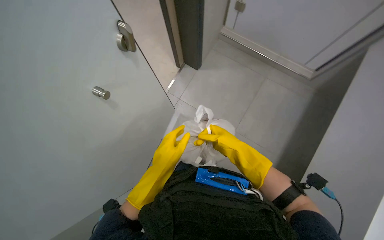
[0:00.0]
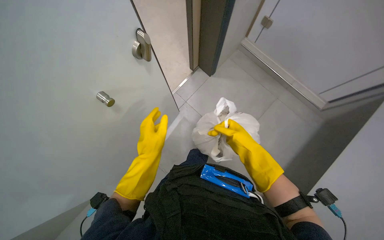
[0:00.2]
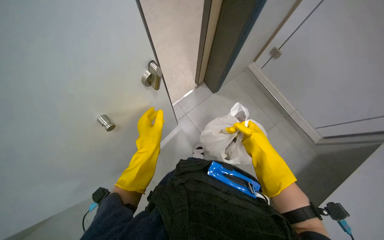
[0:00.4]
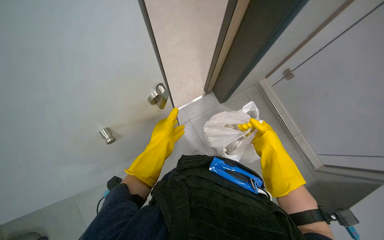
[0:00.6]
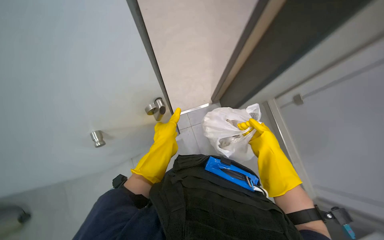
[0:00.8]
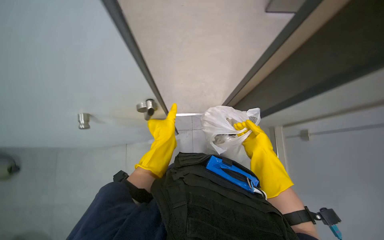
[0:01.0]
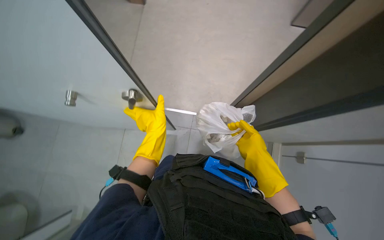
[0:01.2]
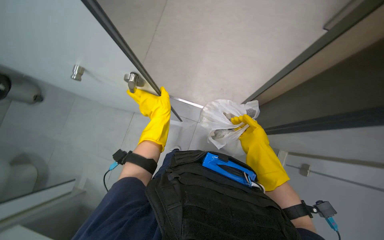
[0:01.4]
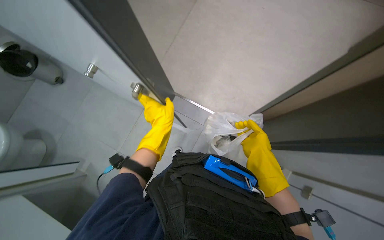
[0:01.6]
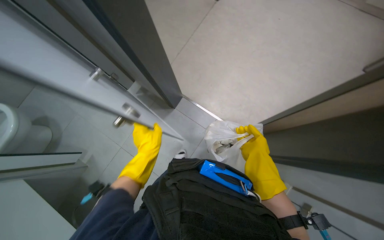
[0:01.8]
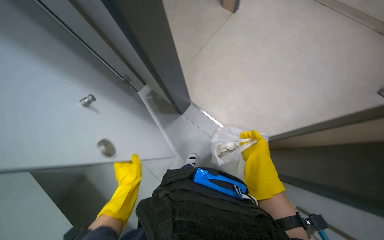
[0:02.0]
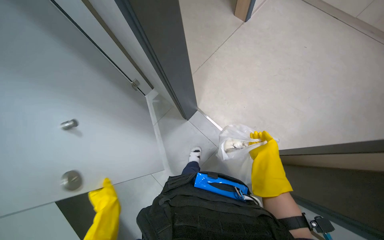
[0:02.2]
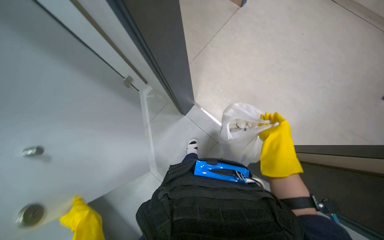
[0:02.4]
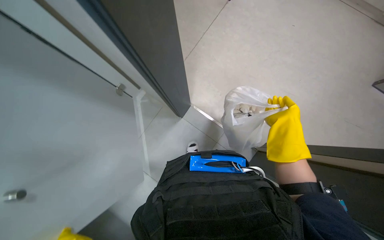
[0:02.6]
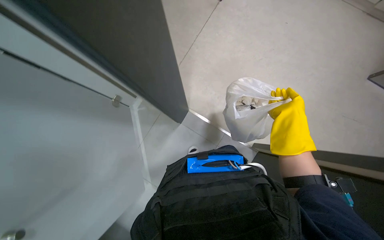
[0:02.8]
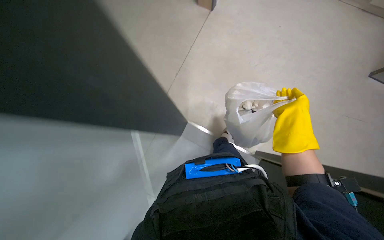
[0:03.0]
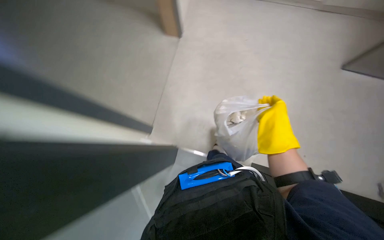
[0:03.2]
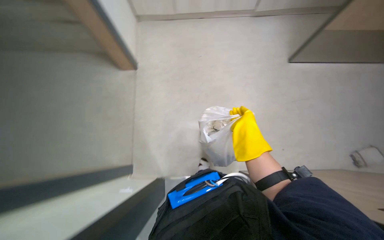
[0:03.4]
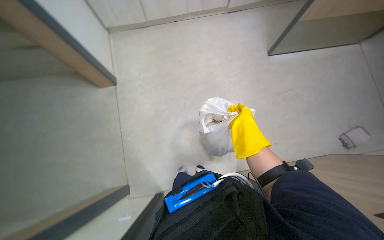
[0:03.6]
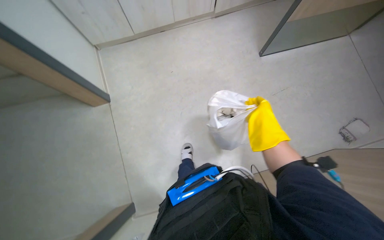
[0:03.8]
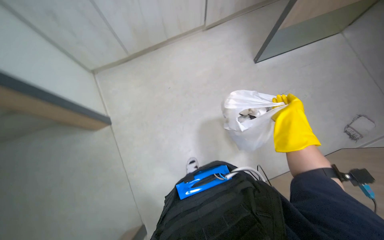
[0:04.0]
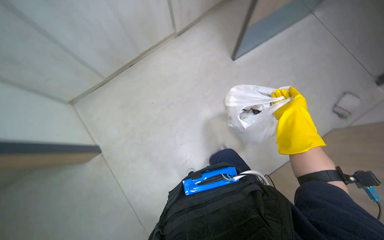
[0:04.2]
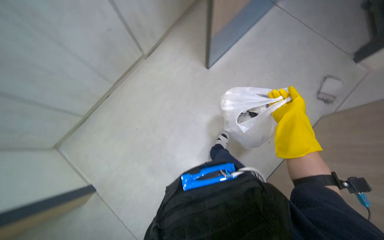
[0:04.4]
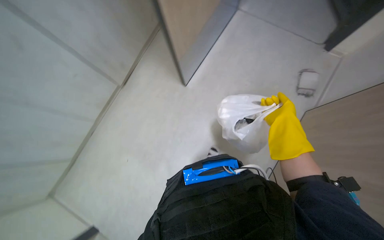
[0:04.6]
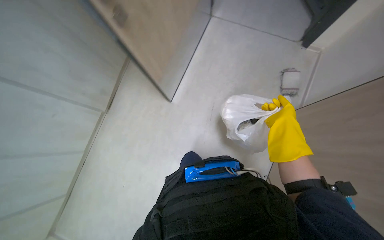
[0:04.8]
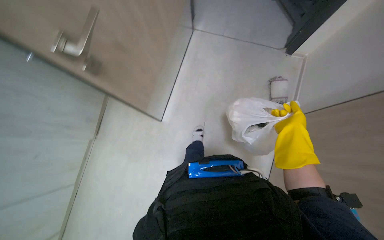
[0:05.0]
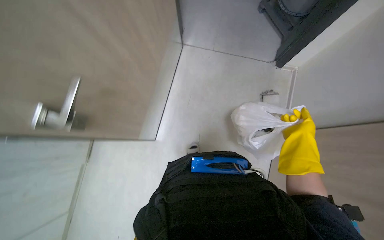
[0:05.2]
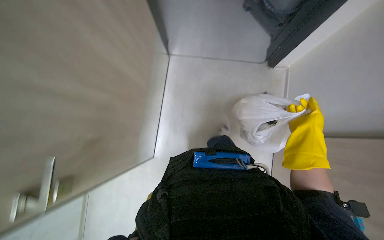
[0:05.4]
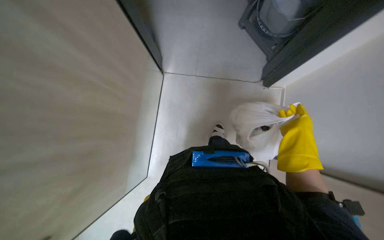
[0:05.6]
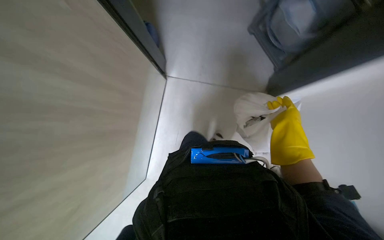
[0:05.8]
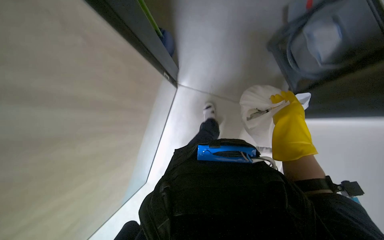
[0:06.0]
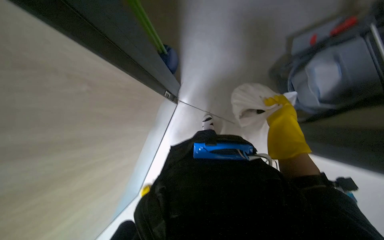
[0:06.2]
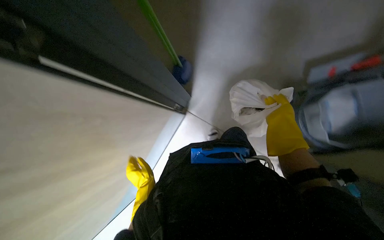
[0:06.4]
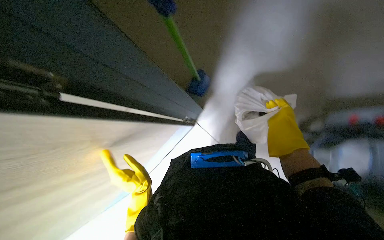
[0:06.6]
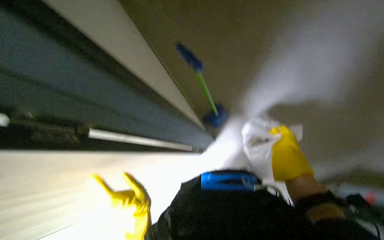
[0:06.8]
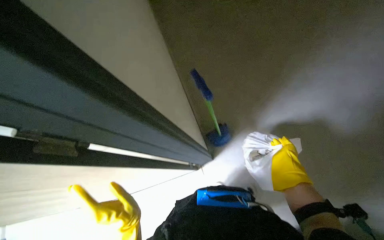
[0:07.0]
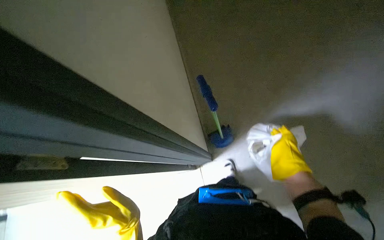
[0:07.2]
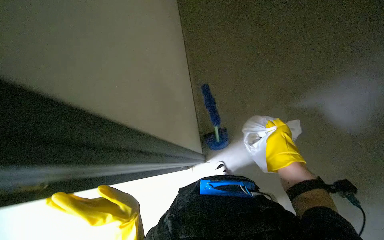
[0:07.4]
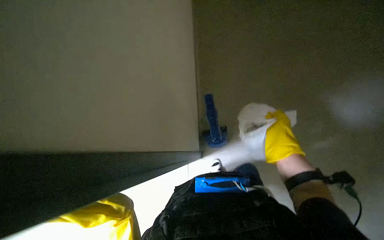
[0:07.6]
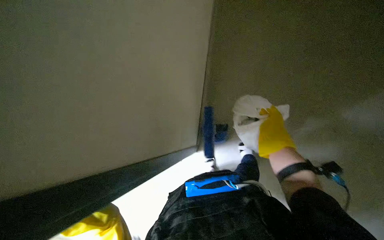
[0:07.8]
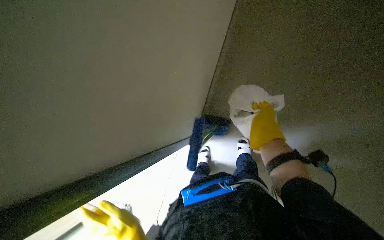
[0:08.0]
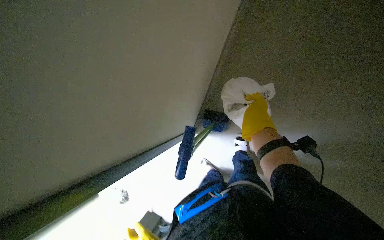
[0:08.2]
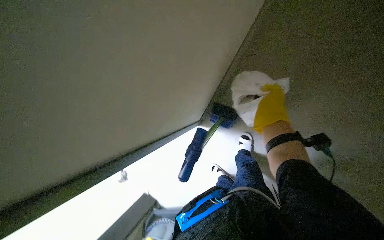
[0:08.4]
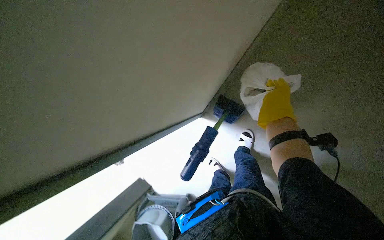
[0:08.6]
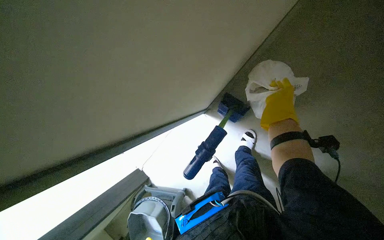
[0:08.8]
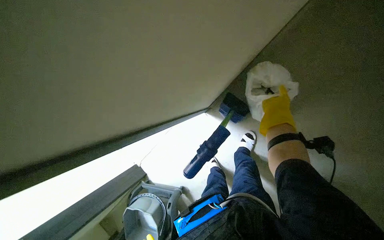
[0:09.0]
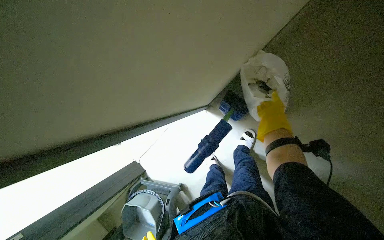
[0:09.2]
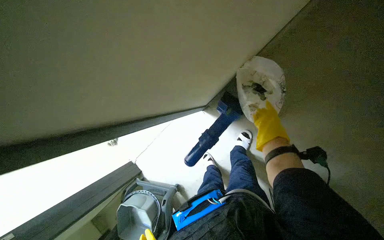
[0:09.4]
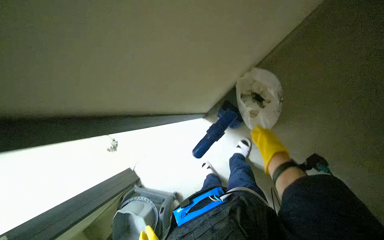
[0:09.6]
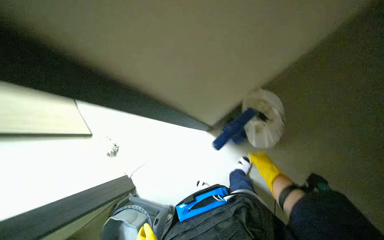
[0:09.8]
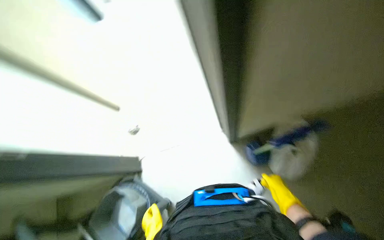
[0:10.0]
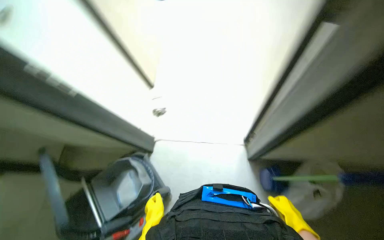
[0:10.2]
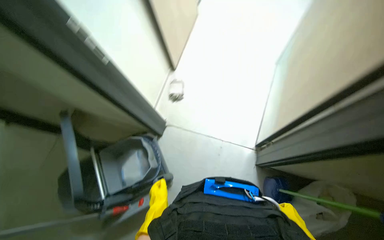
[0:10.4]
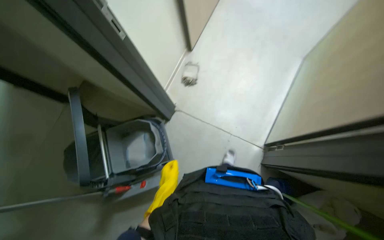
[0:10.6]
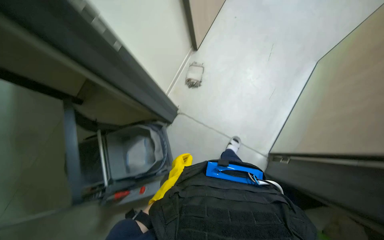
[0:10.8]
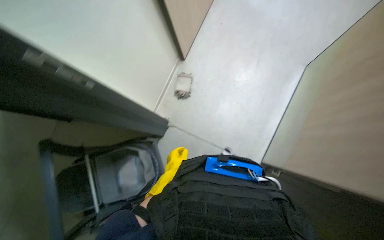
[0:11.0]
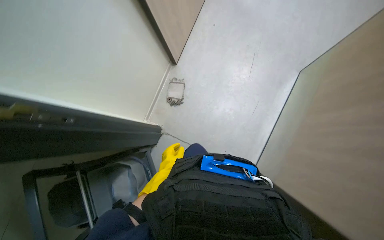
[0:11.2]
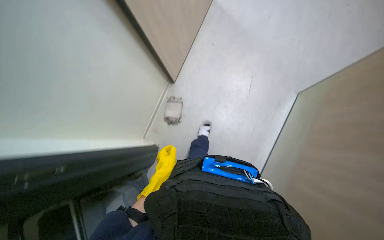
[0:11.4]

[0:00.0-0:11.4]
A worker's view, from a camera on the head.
Job: managing trash.
The whole recording: Changing trash bags in bins. The worker removes old trash bags from bins, replaces them with new ones, and disposes of the full bag.
0:00.0 to 0:01.4: Everything in view rotates roughly 75 degrees clockwise.
0:01.4 to 0:02.8: The right hand shifts roughly 20 cm up the picture and to the right.
0:02.8 to 0:04.2: The head rotates some 50 degrees to the right. The view tilts roughly 20 degrees upward.
0:04.2 to 0:05.6: The wearer moves some 80 cm. The head rotates roughly 40 degrees to the right.
0:05.6 to 0:07.2: The camera pitches upward, by some 20 degrees.
0:07.2 to 0:08.6: The wearer looks about 15 degrees further downward.
0:08.6 to 0:10.0: The scene rotates clockwise by about 30 degrees.
0:10.0 to 0:11.4: The camera pitches upward, by roughly 10 degrees. Everything in view rotates roughly 30 degrees clockwise.

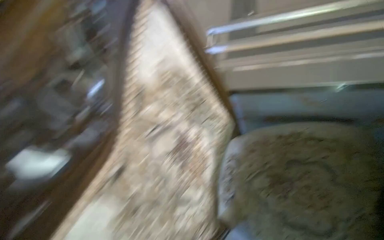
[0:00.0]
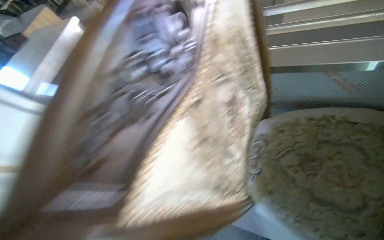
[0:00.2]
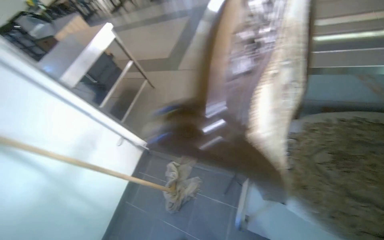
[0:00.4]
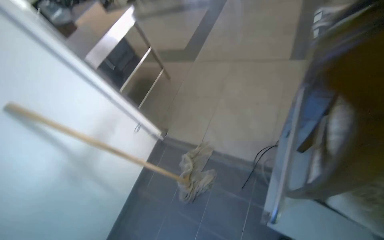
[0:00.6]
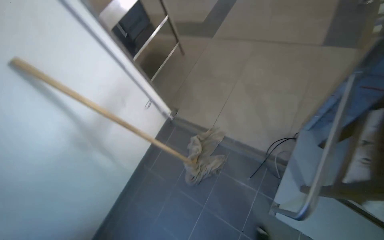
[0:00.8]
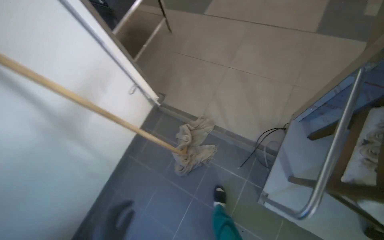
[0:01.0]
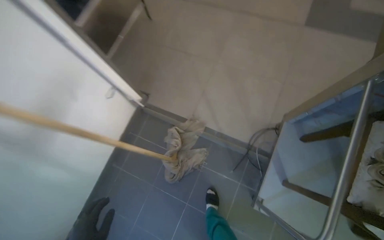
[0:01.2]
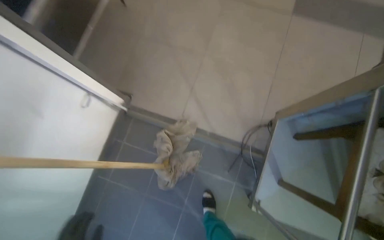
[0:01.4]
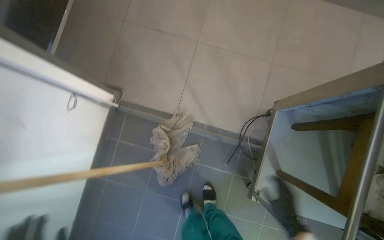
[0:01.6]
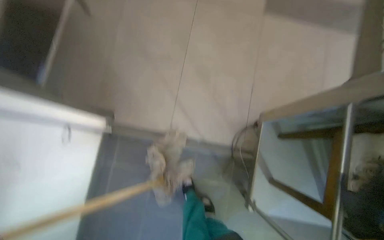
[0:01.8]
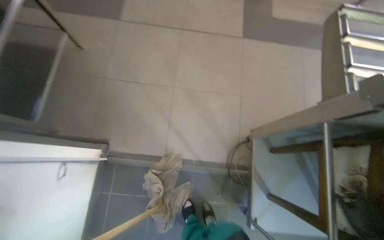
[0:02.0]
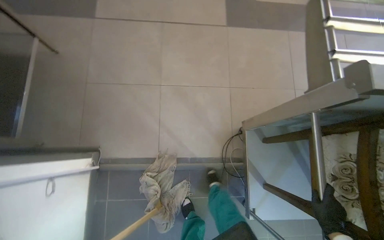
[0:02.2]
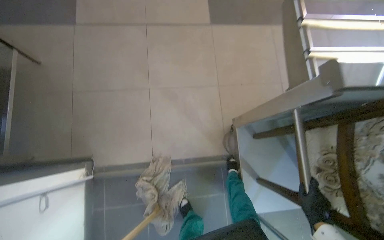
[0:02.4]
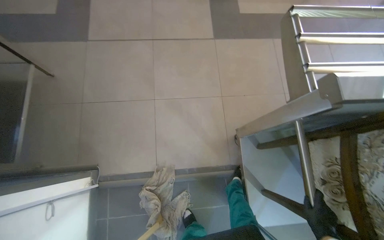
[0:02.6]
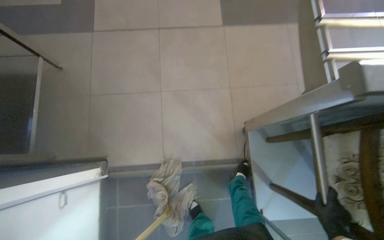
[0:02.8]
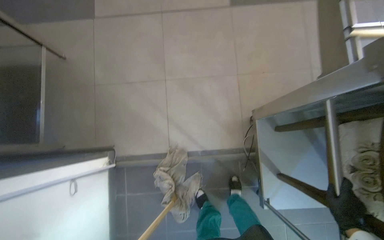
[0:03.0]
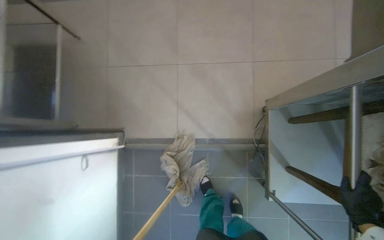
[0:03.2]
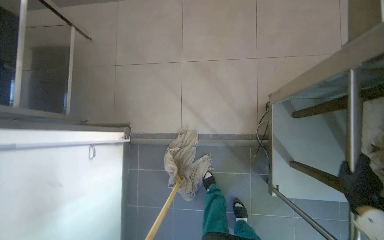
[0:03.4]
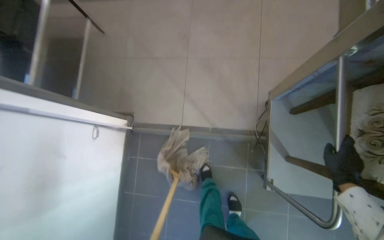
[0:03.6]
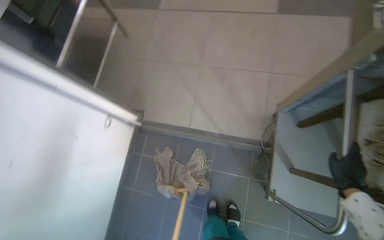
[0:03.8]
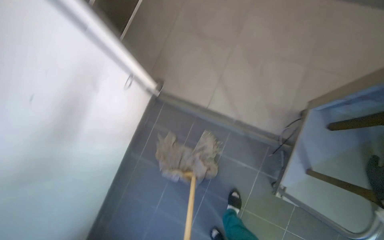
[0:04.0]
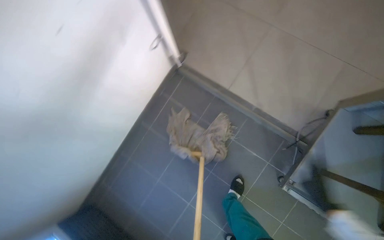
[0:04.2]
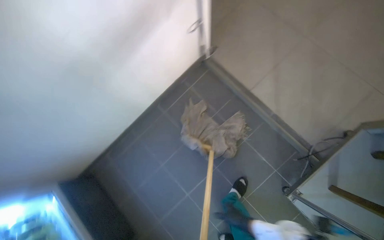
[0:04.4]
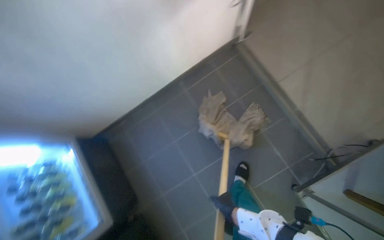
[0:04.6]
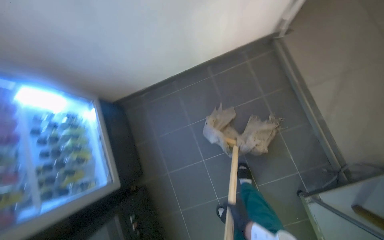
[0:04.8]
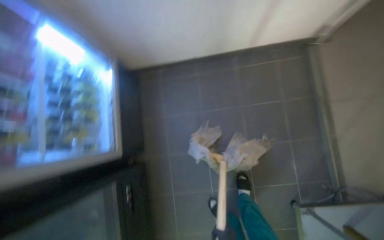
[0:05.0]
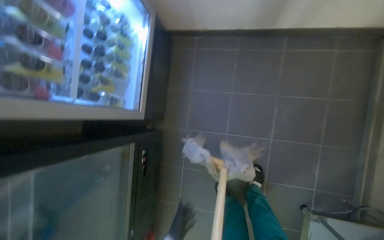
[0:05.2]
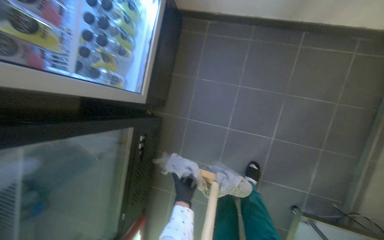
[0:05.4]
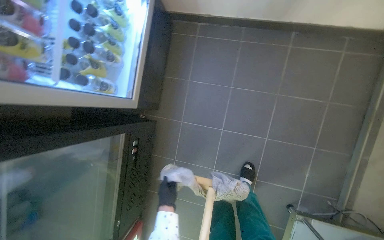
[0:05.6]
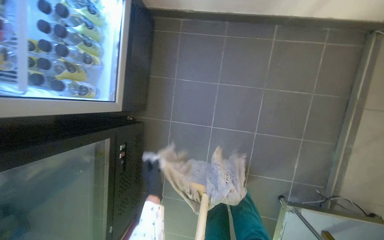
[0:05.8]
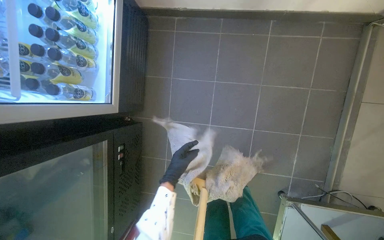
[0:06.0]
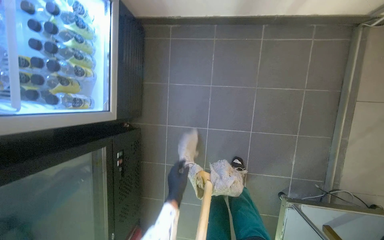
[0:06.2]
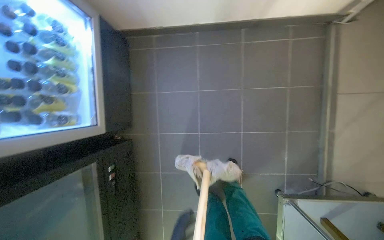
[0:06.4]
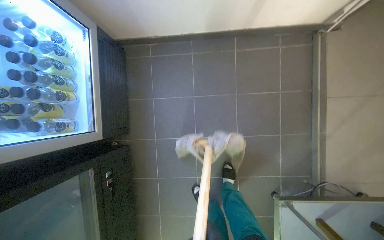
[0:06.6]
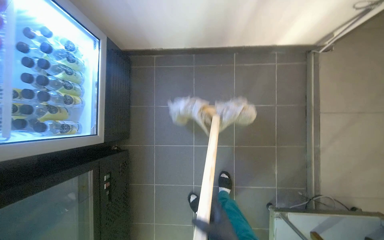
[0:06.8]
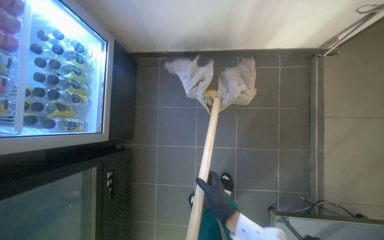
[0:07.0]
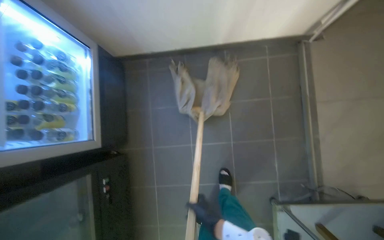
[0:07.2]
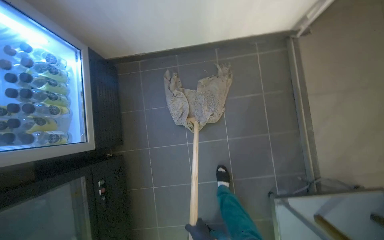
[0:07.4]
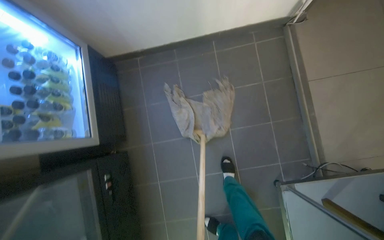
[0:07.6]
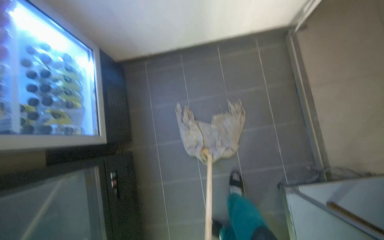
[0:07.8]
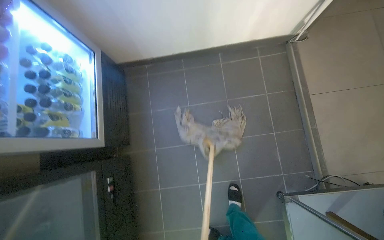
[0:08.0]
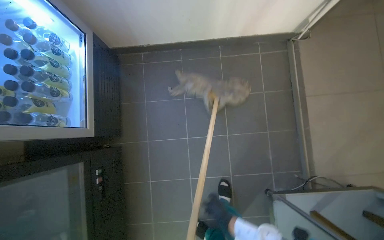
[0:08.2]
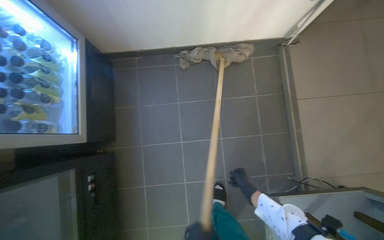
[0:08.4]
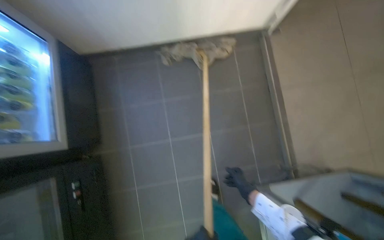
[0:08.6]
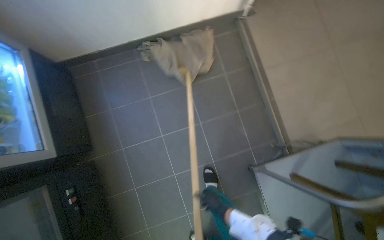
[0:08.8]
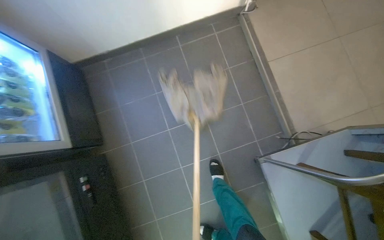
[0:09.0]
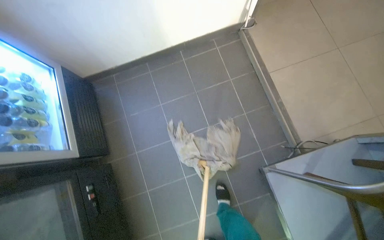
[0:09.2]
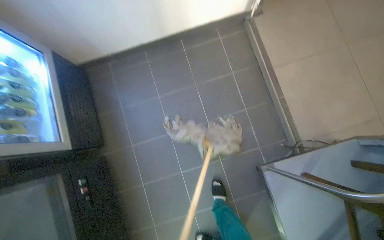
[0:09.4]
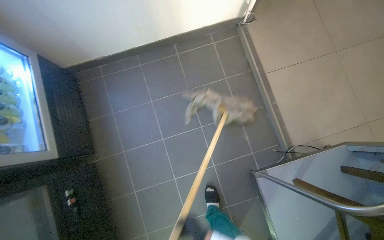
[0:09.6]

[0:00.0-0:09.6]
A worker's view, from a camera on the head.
Job: sweeping floor.
The whole recording: Sweeping kitchen floor. The worker sweeps the tiled floor in the kitchen area.
0:00.0 to 0:01.6: The wearer moves about 70 cm. The camera pitches downward, by roughly 25 degrees.
0:03.2 to 0:04.8: The camera travels about 80 cm. The head turns to the left by roughly 70 degrees.
0:04.8 to 0:06.4: The wearer looks about 15 degrees further downward.
0:06.4 to 0:08.0: The wearer looks some 15 degrees further upward.
